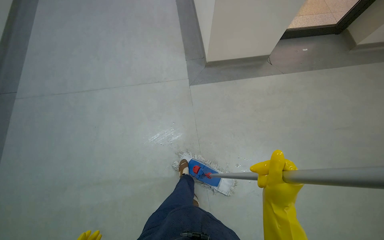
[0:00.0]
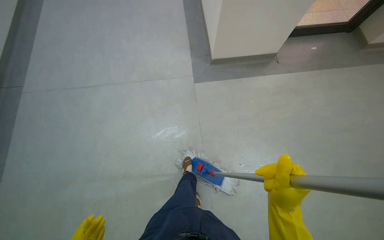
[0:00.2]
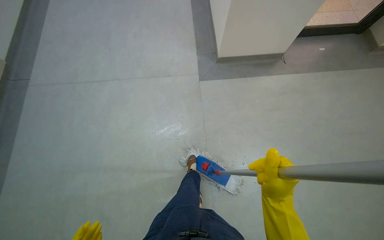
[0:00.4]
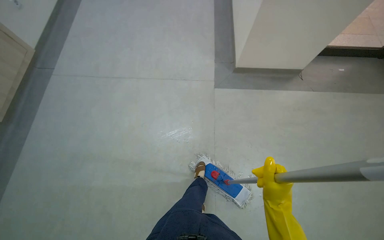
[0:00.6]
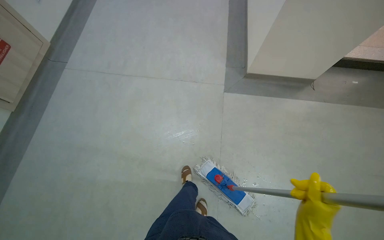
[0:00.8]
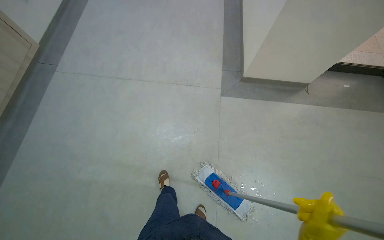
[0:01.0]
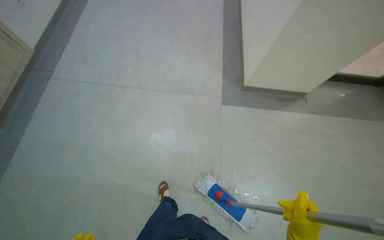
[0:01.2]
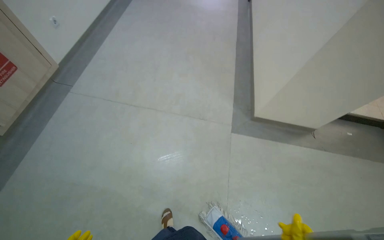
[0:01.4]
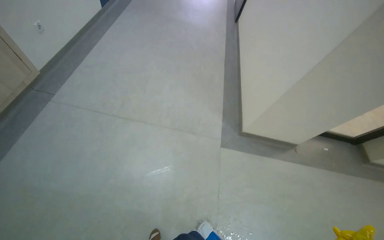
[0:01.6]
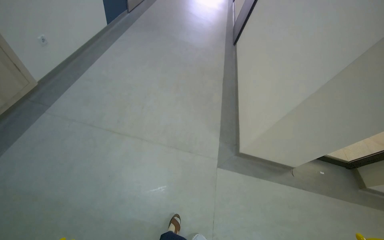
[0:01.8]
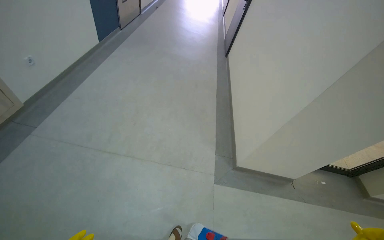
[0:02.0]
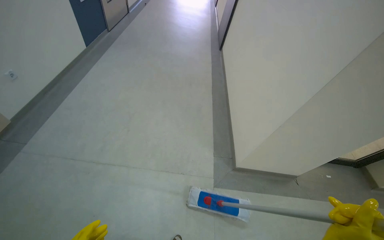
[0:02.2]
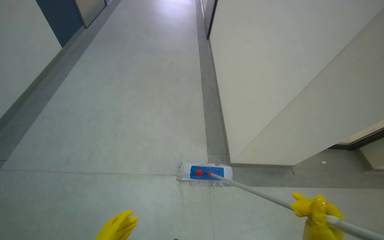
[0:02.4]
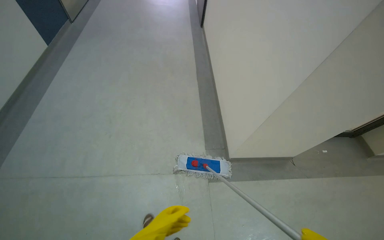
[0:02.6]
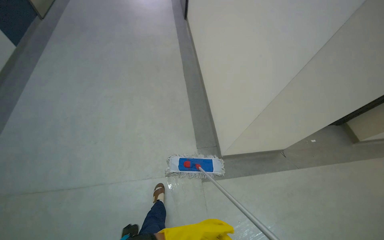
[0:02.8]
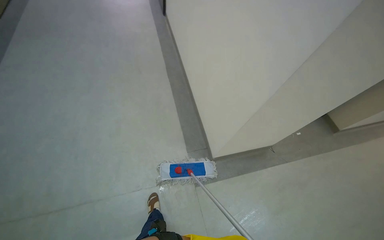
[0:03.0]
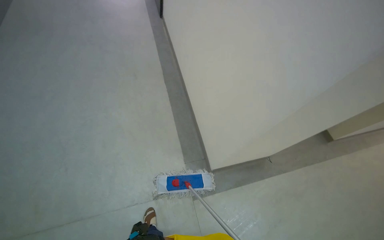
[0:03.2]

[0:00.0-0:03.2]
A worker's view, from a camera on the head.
Job: preparing cleaning supplies.
The whole recording: Preparing mop for cleaning. The worker wrings the mop and changes its head.
0:00.0 to 0:01.6: The camera travels about 50 cm.
0:01.6 to 0:03.2: The camera is carried some 80 cm. The head turns to the right by about 25 degrees.

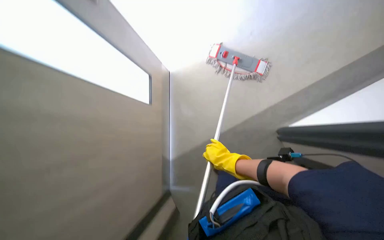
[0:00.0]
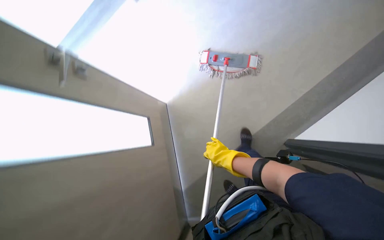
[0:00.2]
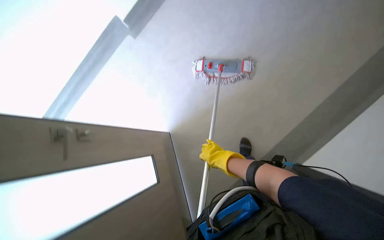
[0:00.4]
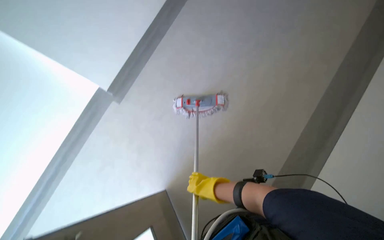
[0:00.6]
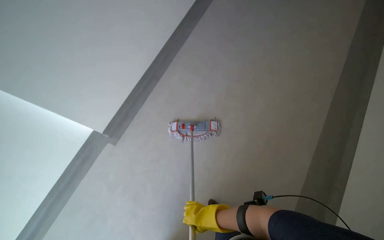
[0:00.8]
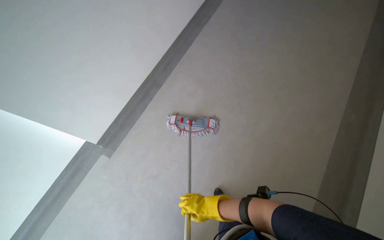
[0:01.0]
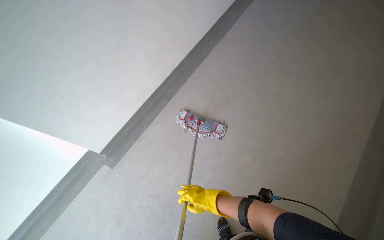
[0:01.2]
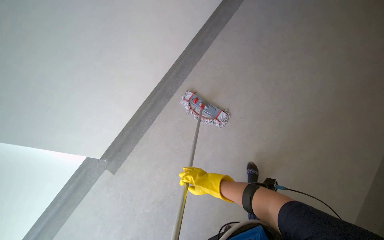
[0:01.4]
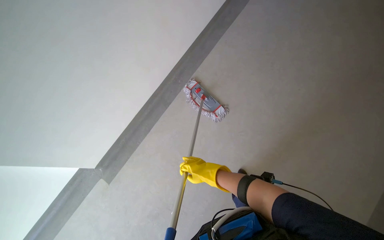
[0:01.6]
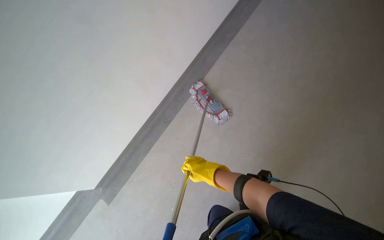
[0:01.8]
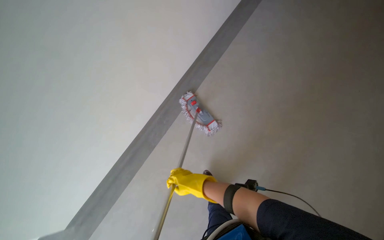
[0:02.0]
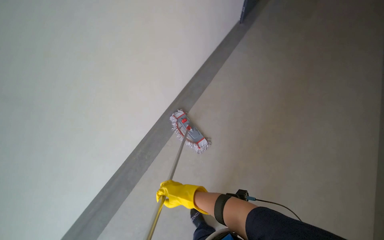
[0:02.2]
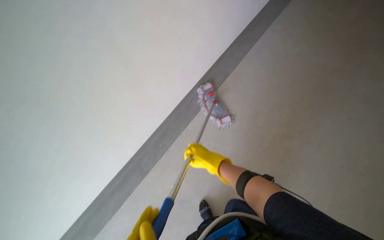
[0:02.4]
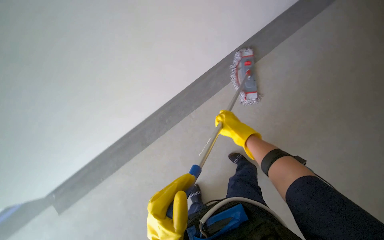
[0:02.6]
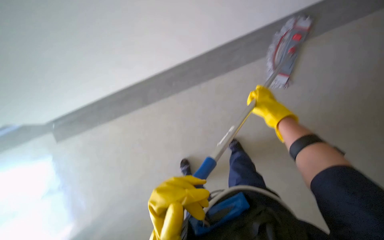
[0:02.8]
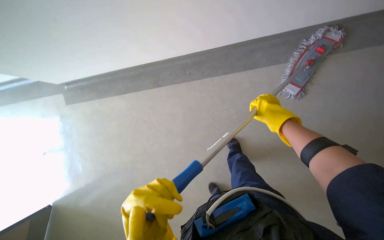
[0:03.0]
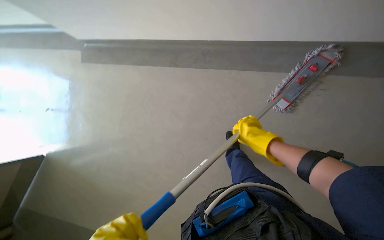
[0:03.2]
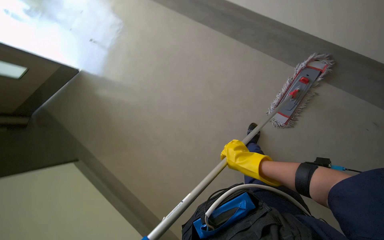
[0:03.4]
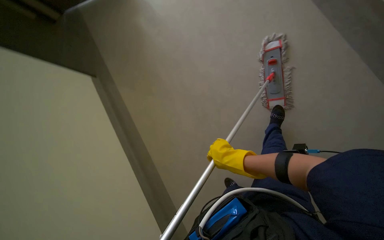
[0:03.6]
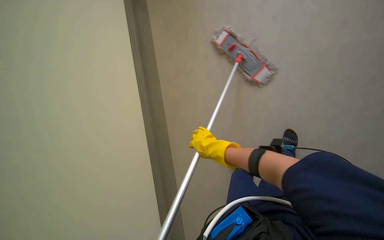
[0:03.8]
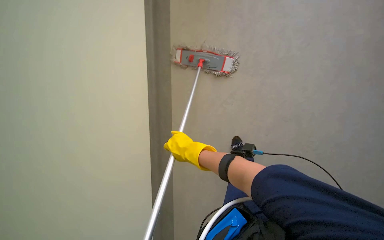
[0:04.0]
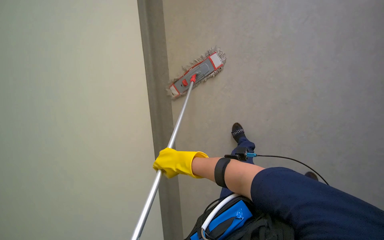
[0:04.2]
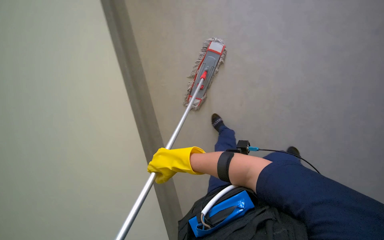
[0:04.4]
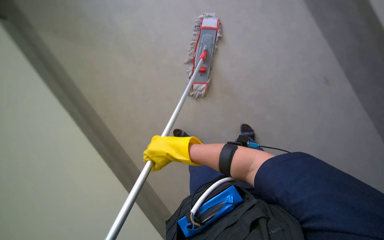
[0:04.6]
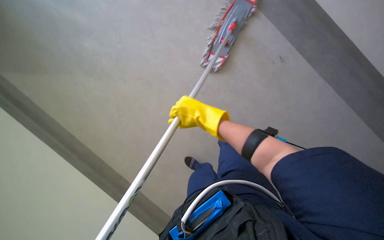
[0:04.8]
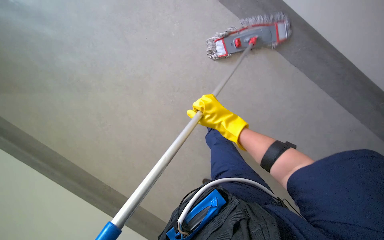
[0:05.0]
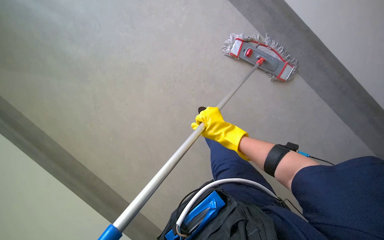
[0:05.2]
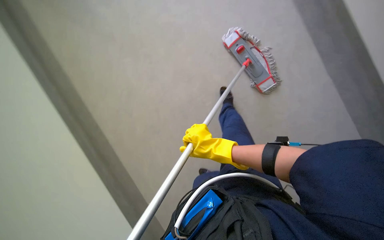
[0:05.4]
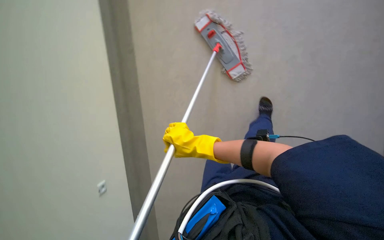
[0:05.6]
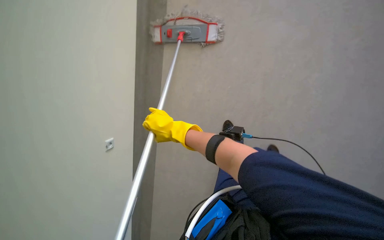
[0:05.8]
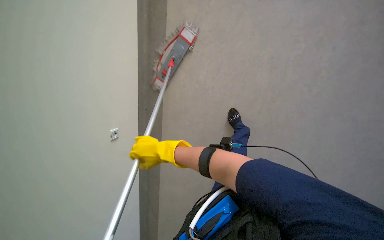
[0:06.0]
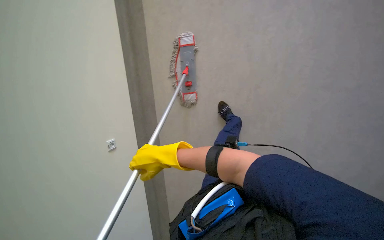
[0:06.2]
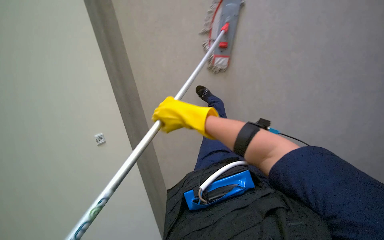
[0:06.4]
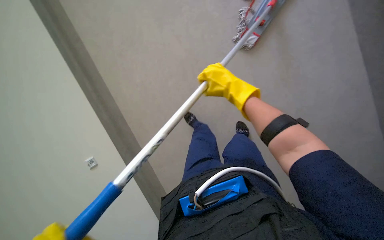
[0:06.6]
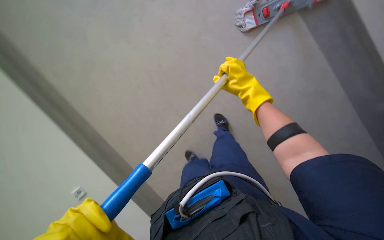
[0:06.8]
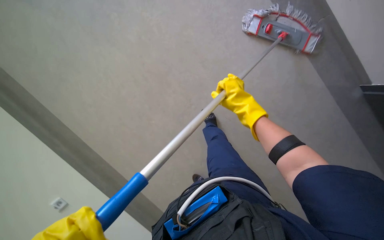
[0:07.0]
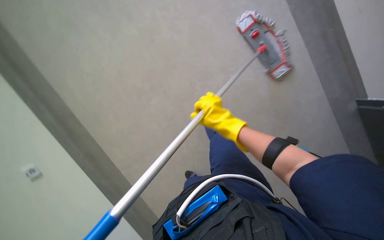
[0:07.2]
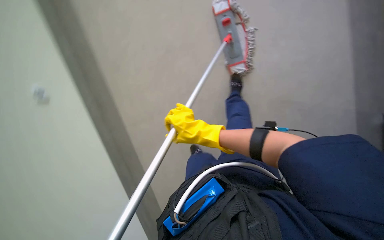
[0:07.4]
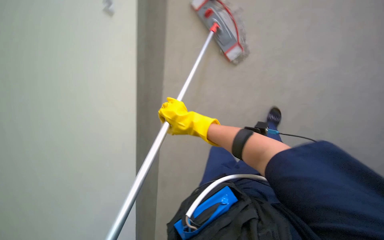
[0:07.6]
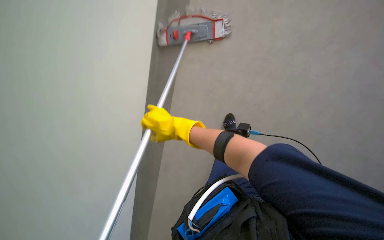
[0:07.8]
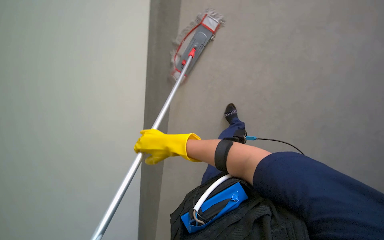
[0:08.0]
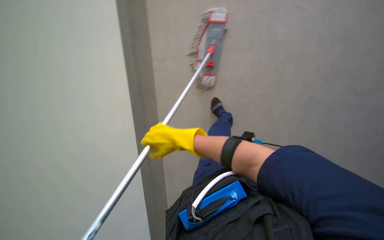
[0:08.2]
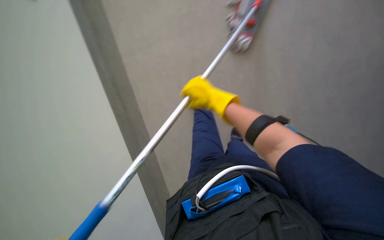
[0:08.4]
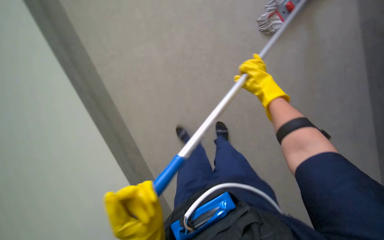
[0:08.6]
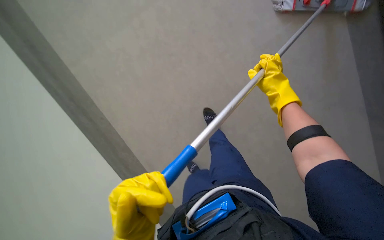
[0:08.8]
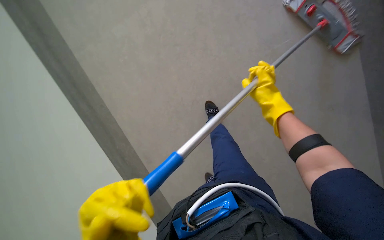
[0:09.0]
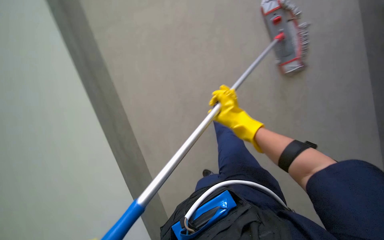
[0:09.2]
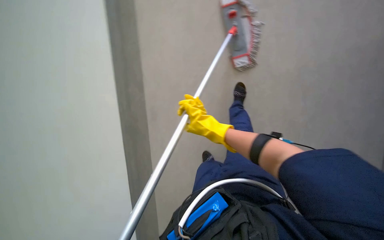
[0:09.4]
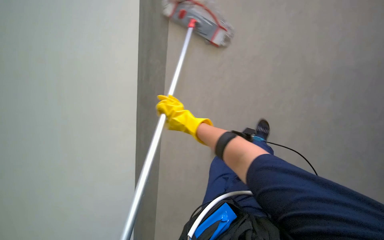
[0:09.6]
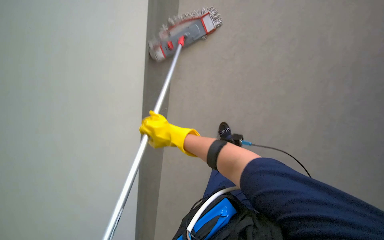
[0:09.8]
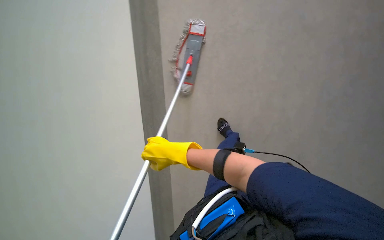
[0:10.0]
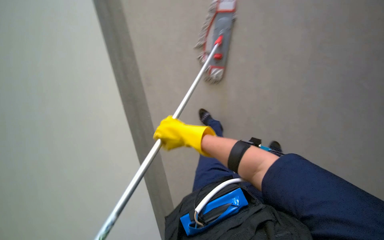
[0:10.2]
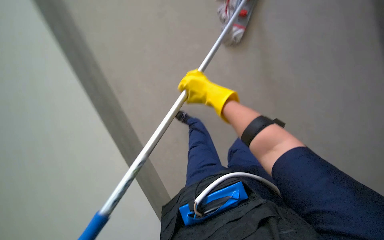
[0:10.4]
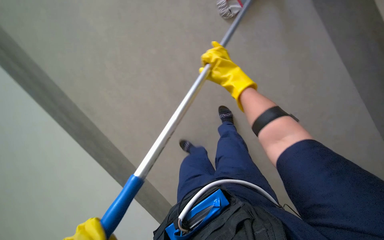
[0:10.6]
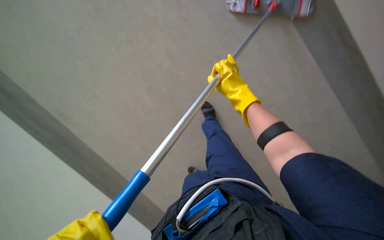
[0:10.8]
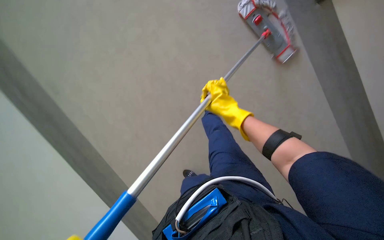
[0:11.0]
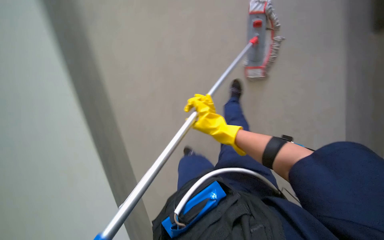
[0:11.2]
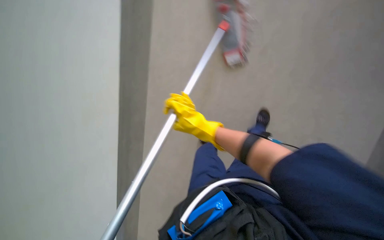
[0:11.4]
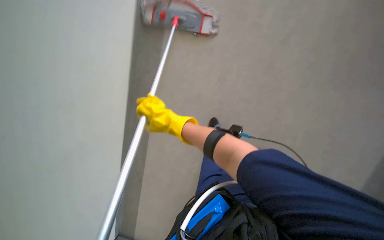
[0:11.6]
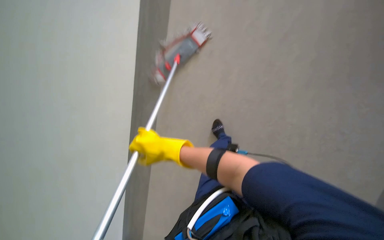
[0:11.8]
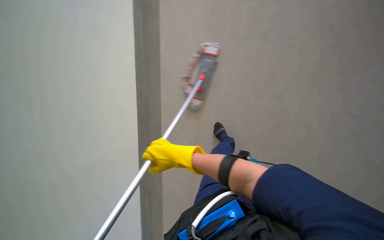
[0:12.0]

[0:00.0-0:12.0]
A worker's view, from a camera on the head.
Job: wiping surfaces.
The whole recording: Mopping office walls. Mops the walls in the office room.
0:00.0 to 0:01.6: The camera is carried roughly 50 cm. The view tilts approximately 30 degrees upward.
0:01.6 to 0:03.0: The camera is carried about 50 cm. The wearer looks approximately 25 degrees further downward. The scene rotates clockwise by roughly 45 degrees.
0:04.4 to 0:06.0: The right hand goes roughly 15 cm farther from the camera.
0:09.0 to 0:10.4: The camera pitches downward, by about 20 degrees.
0:10.4 to 0:12.0: The view tilts roughly 15 degrees upward. The scene rotates counterclockwise by roughly 35 degrees.

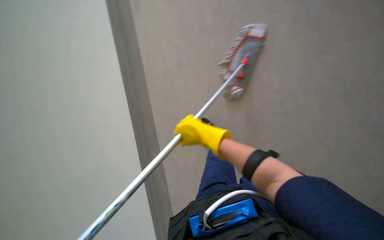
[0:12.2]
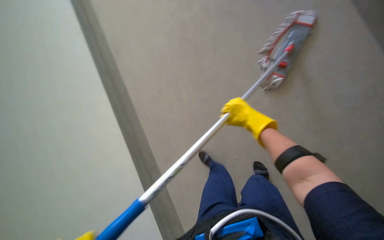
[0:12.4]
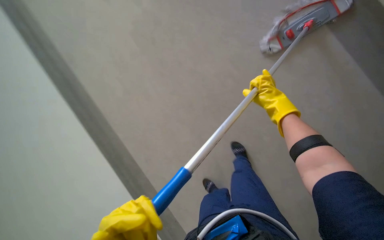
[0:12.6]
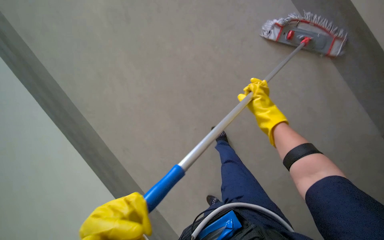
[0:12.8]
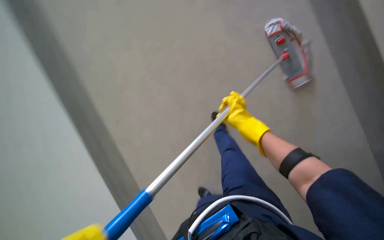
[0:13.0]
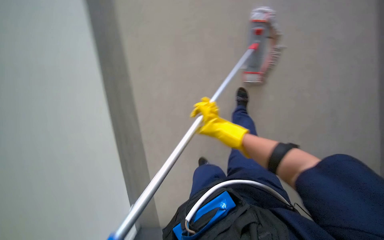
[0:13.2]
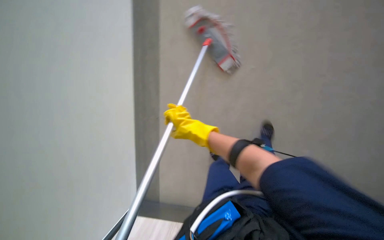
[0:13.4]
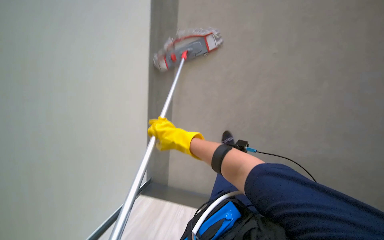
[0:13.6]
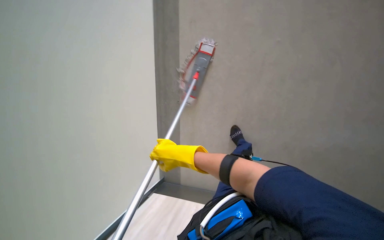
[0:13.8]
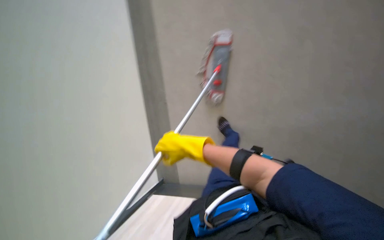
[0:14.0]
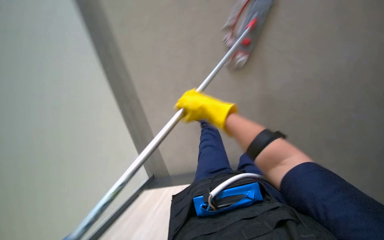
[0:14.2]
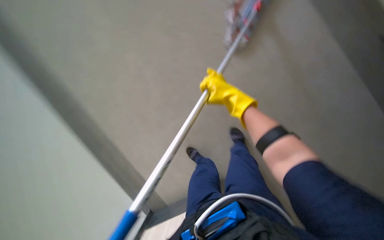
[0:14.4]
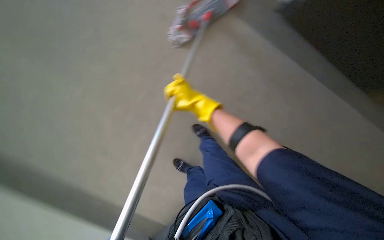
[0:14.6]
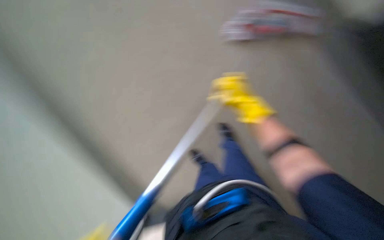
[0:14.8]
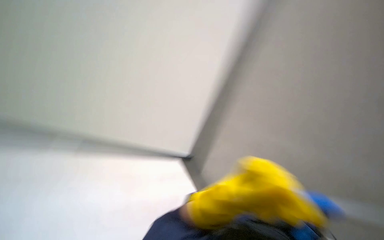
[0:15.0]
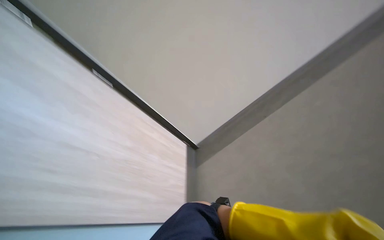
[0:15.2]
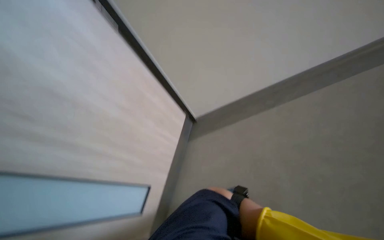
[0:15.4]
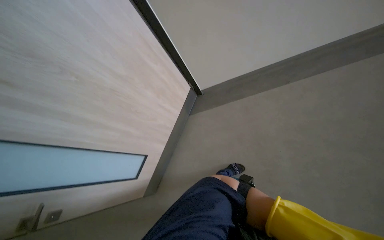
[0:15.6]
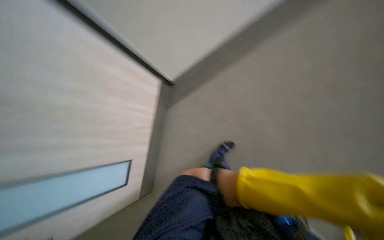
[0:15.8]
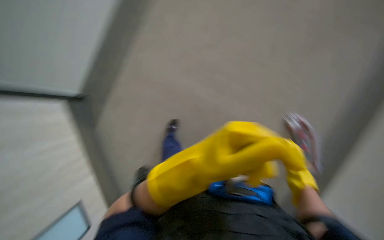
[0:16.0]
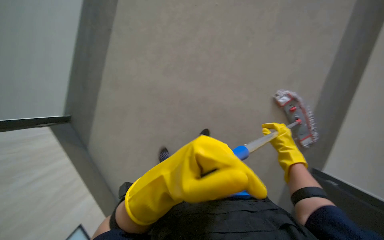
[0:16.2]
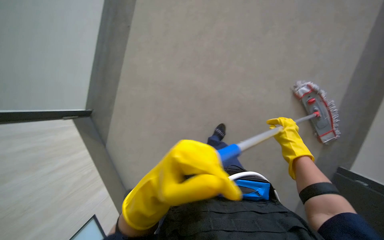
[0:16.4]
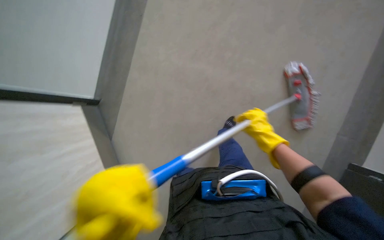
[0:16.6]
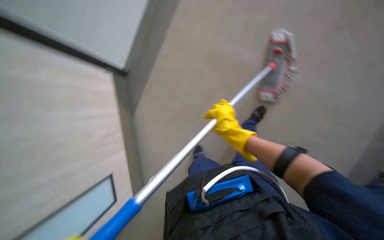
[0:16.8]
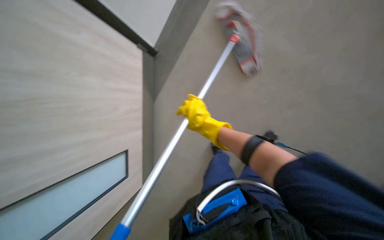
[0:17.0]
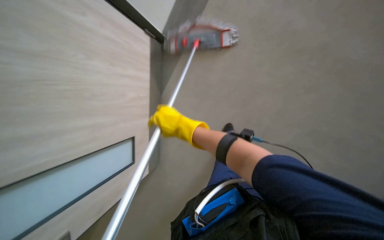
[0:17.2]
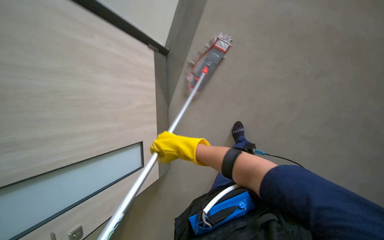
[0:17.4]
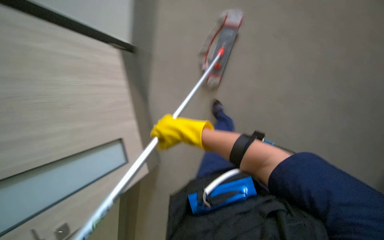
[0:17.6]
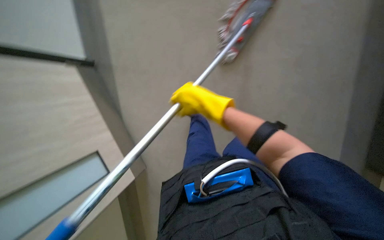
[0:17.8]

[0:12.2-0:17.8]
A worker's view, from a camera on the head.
Job: wiping surfaces.
The whole recording: Mopping office walls. Mops the walls in the office room.
0:12.2 to 0:13.6: The view tips downward by some 20 degrees. The right hand reaches some 10 cm to the right, then returns.
0:13.6 to 0:15.0: The view tips downward by about 10 degrees.
0:15.0 to 0:16.4: The view tips downward by roughly 30 degrees.
0:16.4 to 0:17.8: The right hand travels to the left by some 35 cm.
